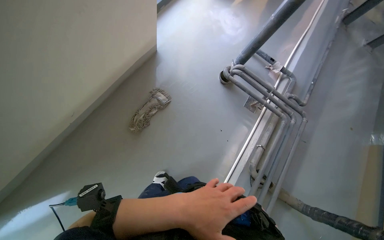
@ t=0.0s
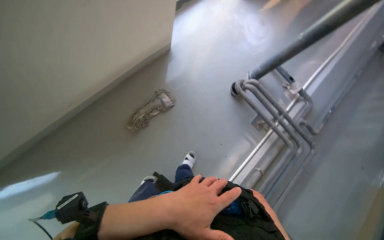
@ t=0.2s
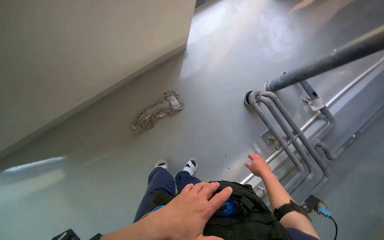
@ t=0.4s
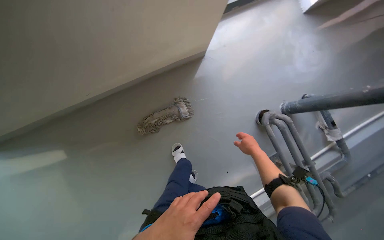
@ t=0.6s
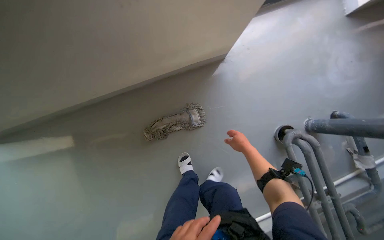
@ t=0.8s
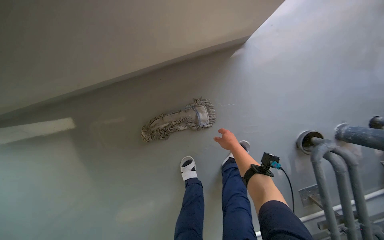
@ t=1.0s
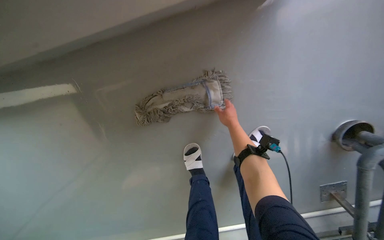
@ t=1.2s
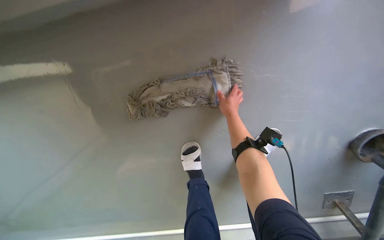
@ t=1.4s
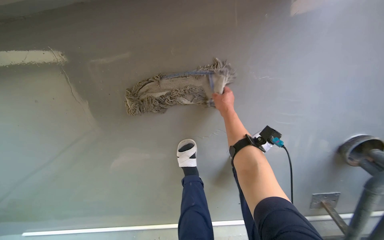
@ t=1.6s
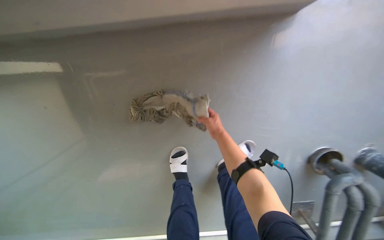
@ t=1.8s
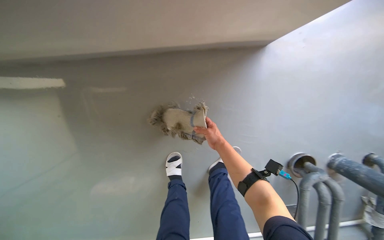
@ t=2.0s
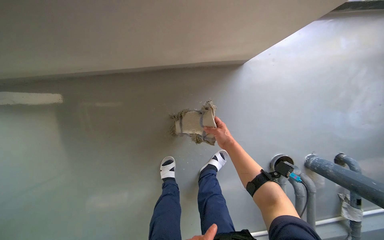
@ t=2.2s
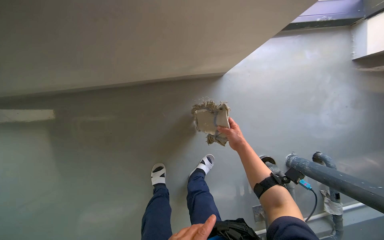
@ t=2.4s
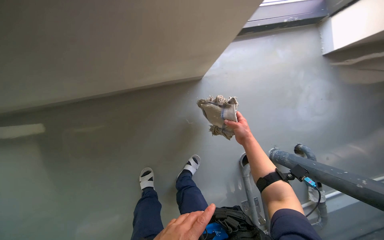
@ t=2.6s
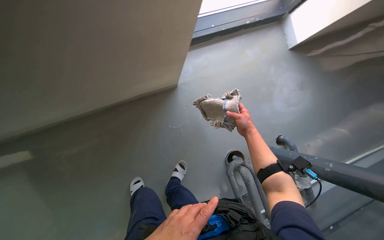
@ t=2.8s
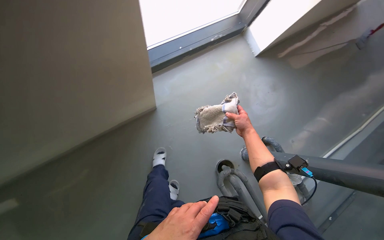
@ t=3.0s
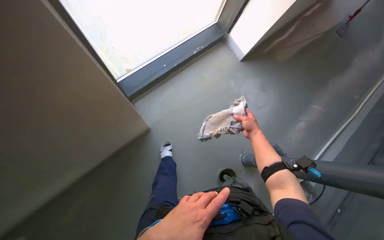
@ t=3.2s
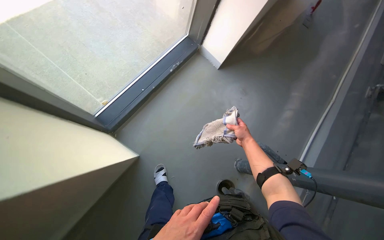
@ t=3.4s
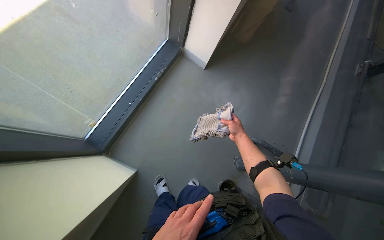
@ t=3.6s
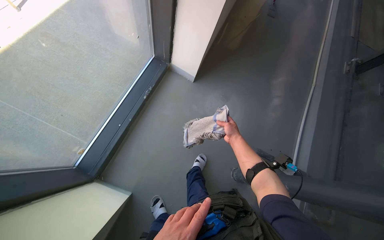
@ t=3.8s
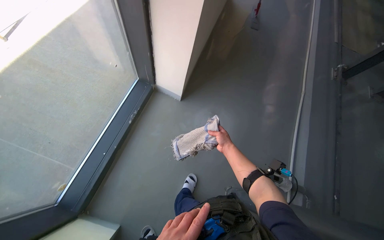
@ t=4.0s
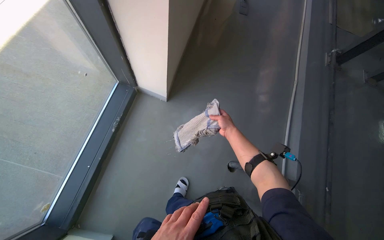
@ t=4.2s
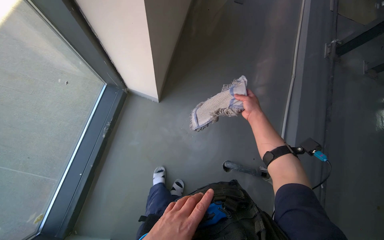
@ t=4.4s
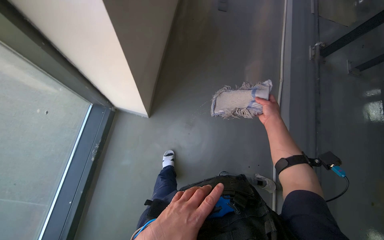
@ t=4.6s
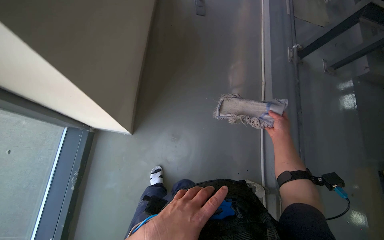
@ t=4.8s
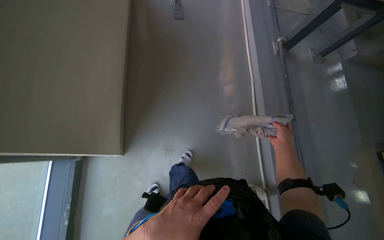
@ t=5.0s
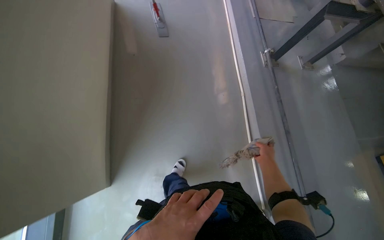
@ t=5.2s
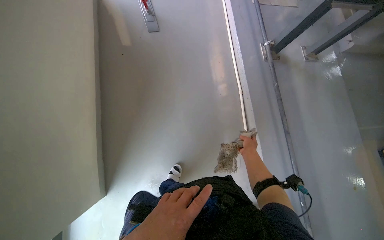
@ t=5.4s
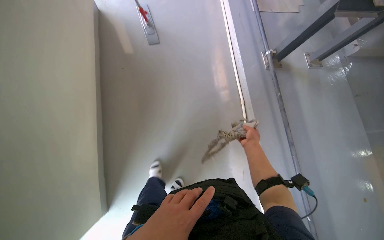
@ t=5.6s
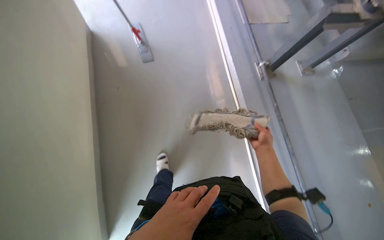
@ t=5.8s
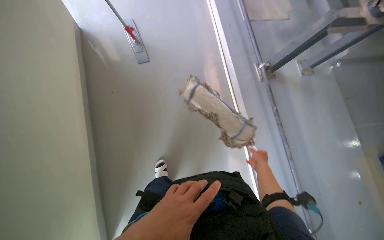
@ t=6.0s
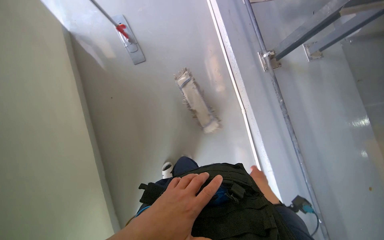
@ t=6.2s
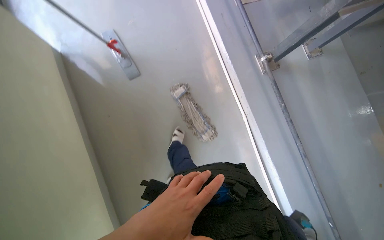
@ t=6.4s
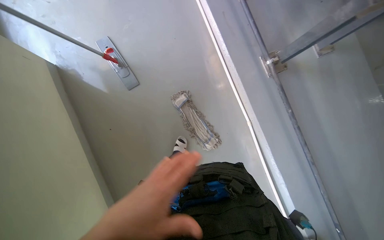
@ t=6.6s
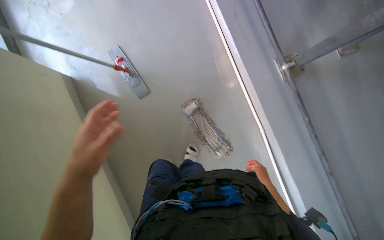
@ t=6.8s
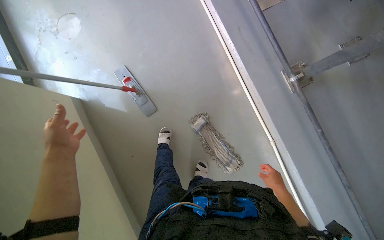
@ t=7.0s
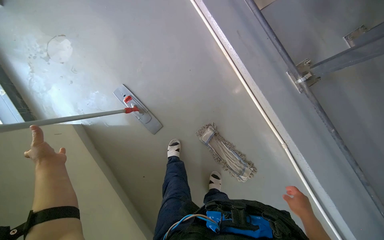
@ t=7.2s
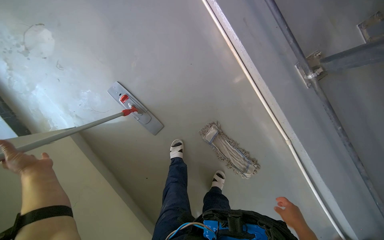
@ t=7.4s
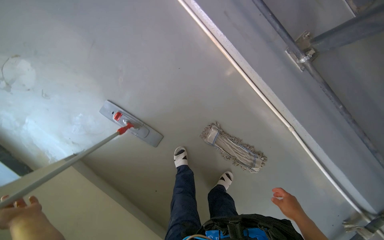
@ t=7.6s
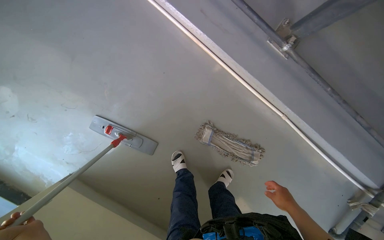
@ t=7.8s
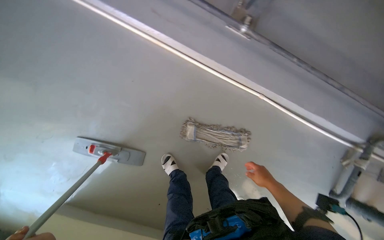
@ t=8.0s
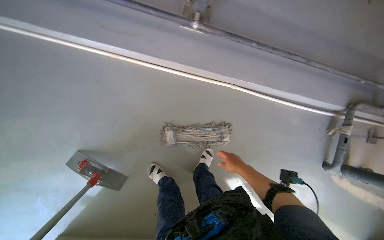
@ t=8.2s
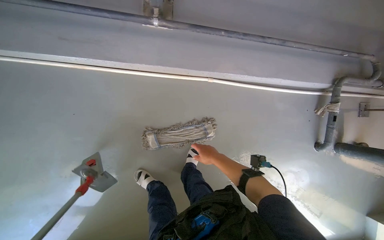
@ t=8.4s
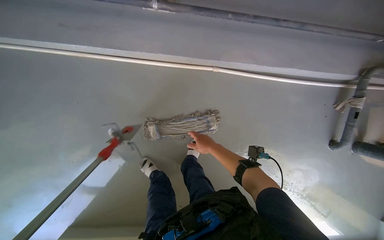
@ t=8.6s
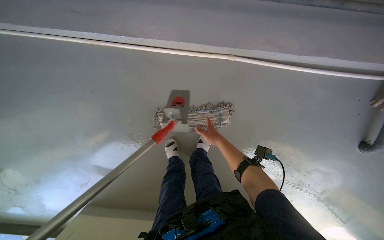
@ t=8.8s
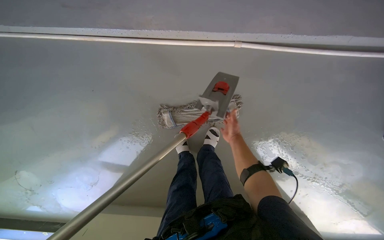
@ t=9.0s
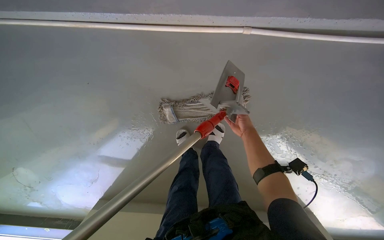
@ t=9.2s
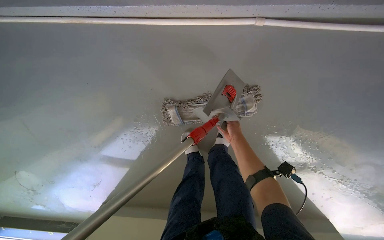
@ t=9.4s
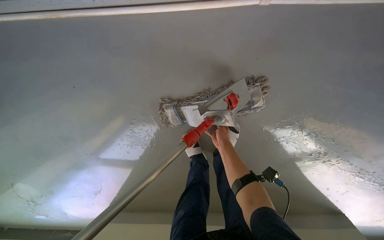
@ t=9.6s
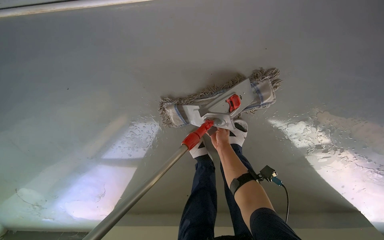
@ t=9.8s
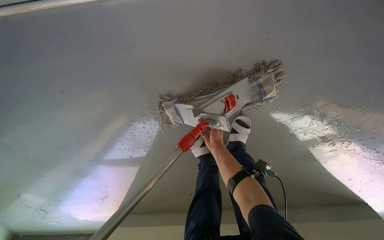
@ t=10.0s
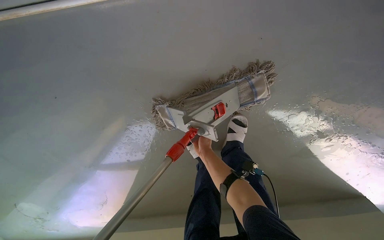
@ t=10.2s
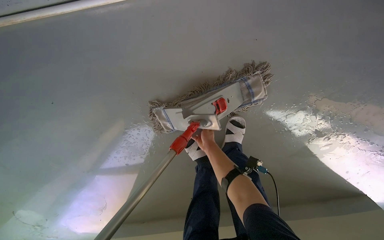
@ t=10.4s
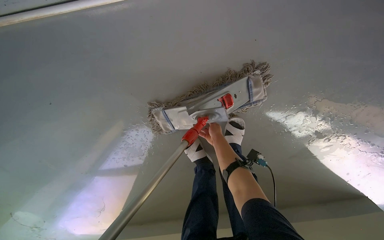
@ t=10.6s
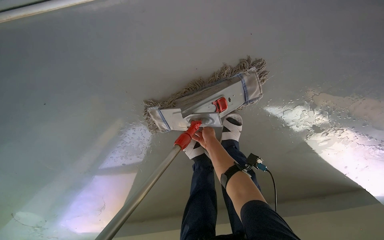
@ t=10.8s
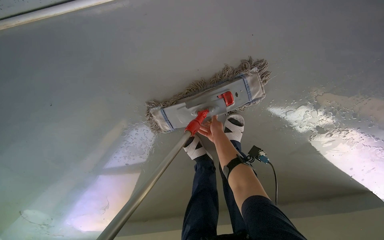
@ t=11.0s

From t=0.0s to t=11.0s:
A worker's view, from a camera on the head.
Job: preparing cleaning supplies.
The whole recording: Preparing mop head for cleaning. The worker empties the dirty water from the bucket and takes clean water and picks up the mop head, dips it into the bucket, wrings it out, and places it on the floor.
From t=0.0s to t=1.6s: The camera travels about 1 m. The head rotates some 50 degrees to the left. The view tips downward by about 30 degrees.
From t=1.6s to t=3.2s: The wearer moves approximately 80 cm. The head rotates some 35 degrees to the right. The view tilts roughly 30 degrees upward.
From t=3.2s to t=4.8s: The head travels about 90 cm. The head turns to the right by some 45 degrees.
From t=4.8s to t=6.2s: The camera travels approximately 60 cm.
From t=6.2s to t=7.8s: The camera is carried approximately 90 cm. The camera pitches downward, by about 15 degrees. The scene turns about 35 degrees counterclockwise in the picture.
From t=7.8s to t=9.4s: The camera travels approximately 50 cm. The scene rotates counterclockwise by some 35 degrees.
From t=9.4s to t=11.0s: The right hand moves to the left, approximately 10 cm.

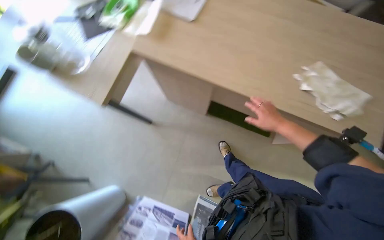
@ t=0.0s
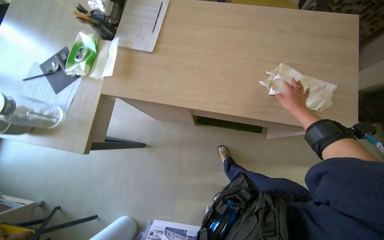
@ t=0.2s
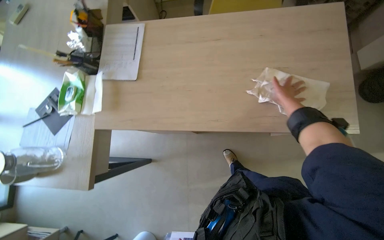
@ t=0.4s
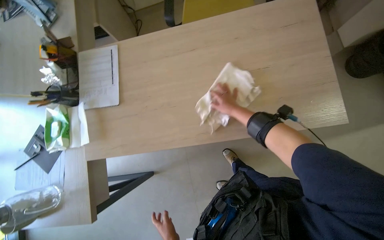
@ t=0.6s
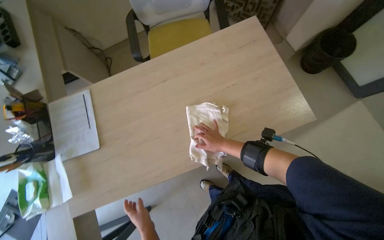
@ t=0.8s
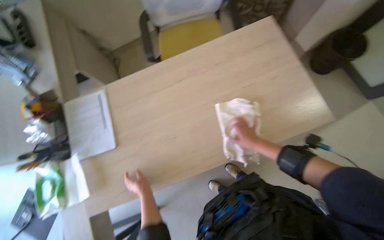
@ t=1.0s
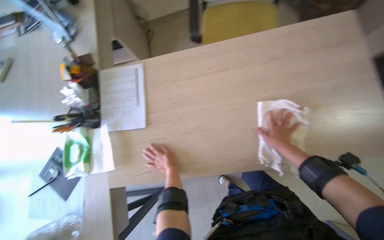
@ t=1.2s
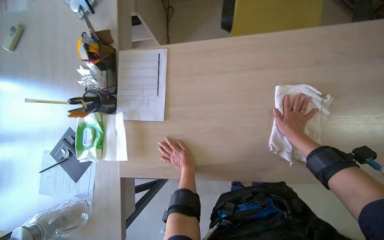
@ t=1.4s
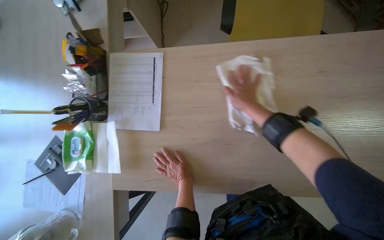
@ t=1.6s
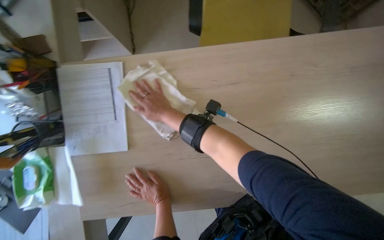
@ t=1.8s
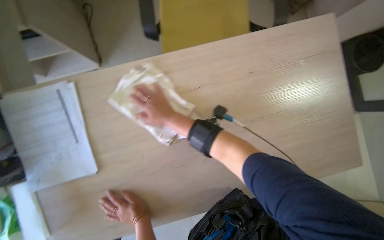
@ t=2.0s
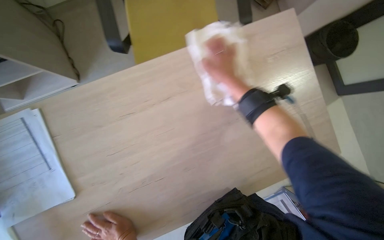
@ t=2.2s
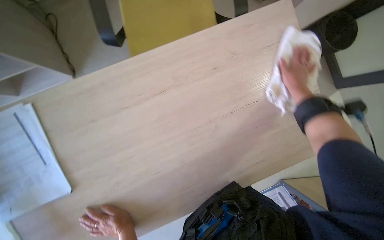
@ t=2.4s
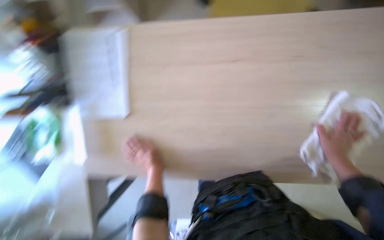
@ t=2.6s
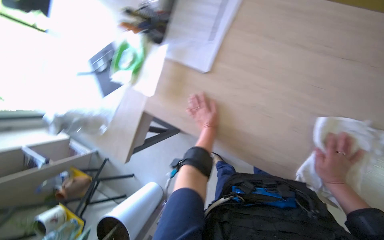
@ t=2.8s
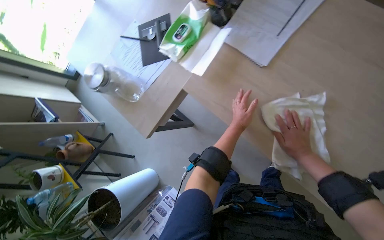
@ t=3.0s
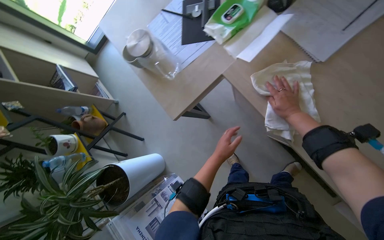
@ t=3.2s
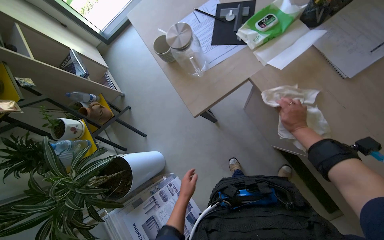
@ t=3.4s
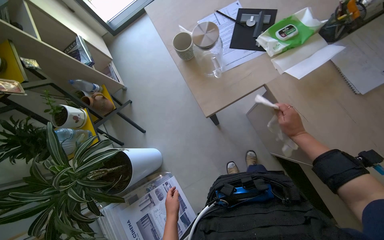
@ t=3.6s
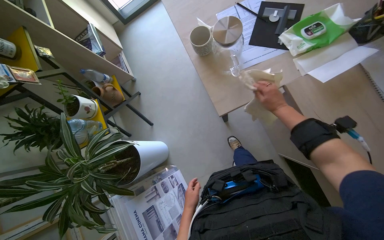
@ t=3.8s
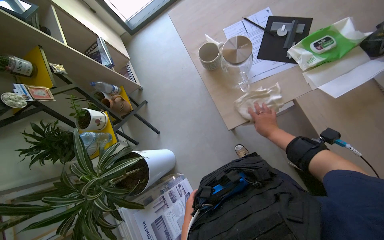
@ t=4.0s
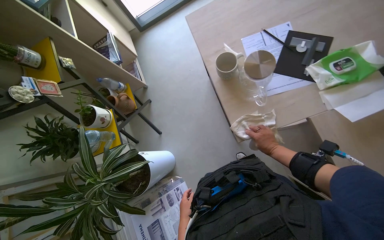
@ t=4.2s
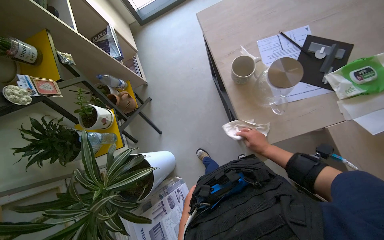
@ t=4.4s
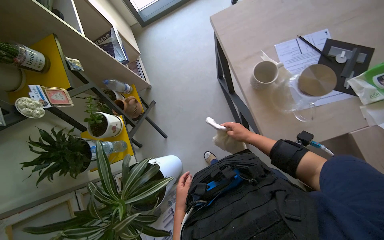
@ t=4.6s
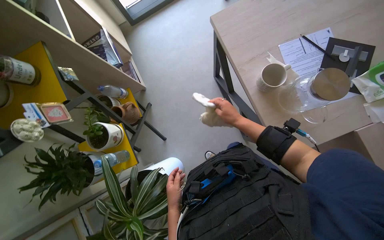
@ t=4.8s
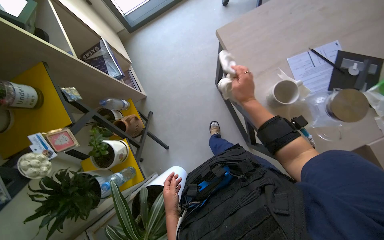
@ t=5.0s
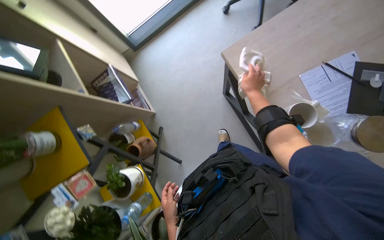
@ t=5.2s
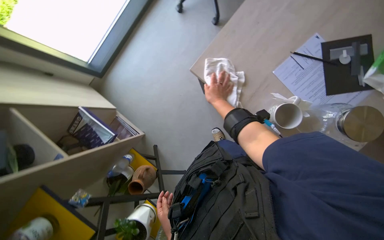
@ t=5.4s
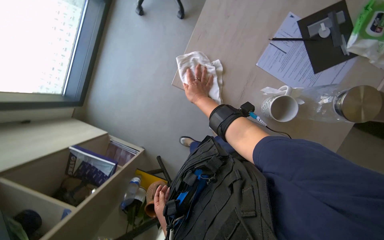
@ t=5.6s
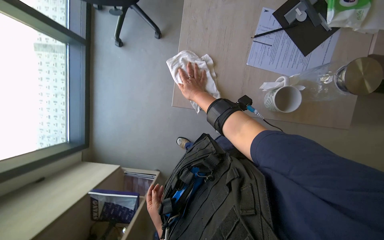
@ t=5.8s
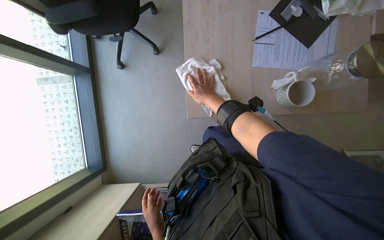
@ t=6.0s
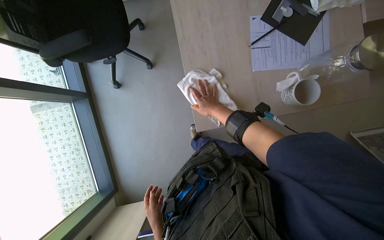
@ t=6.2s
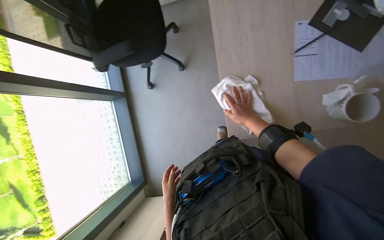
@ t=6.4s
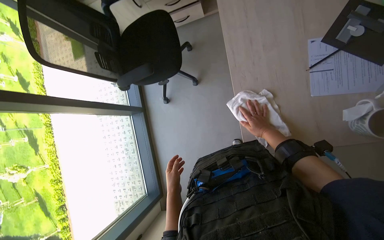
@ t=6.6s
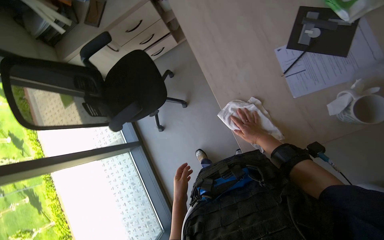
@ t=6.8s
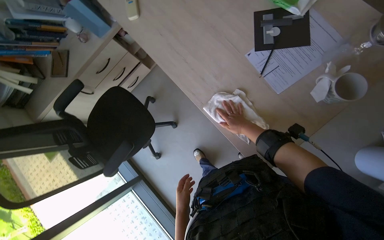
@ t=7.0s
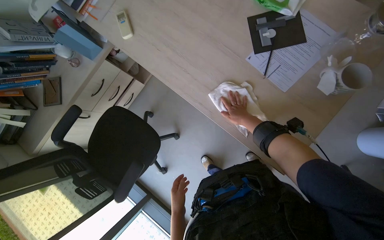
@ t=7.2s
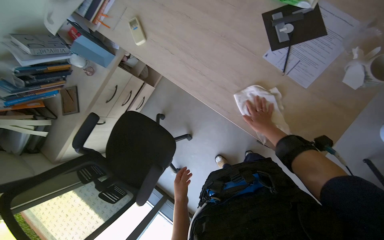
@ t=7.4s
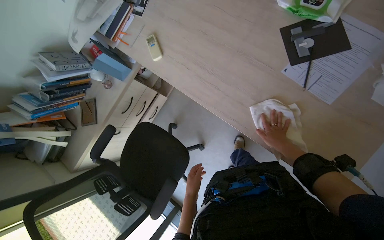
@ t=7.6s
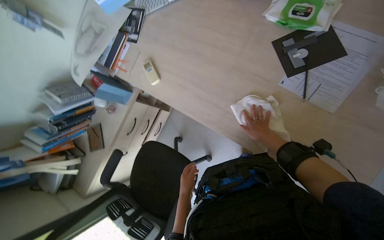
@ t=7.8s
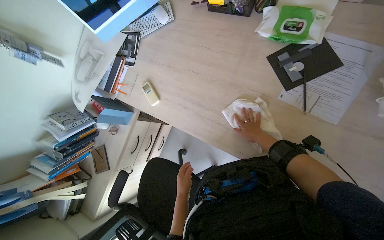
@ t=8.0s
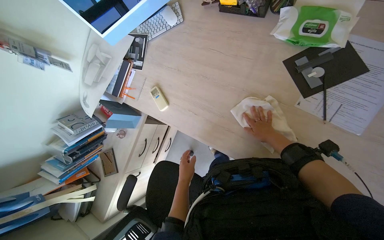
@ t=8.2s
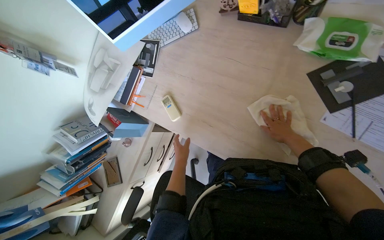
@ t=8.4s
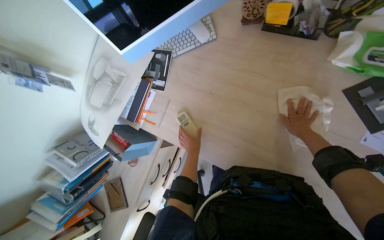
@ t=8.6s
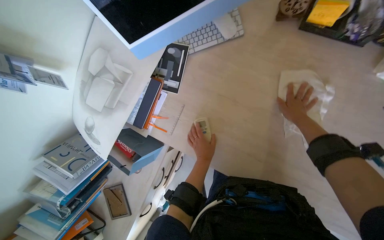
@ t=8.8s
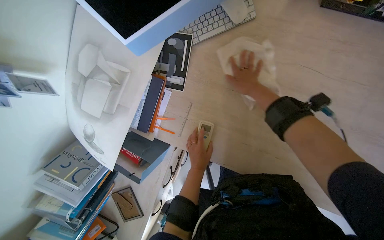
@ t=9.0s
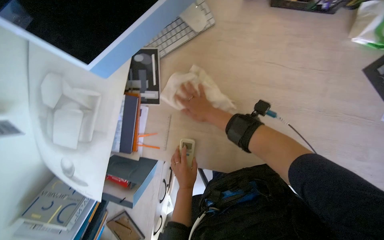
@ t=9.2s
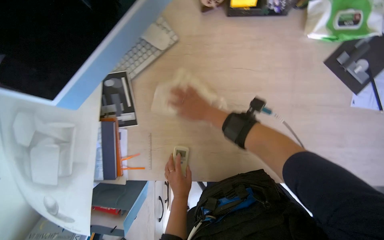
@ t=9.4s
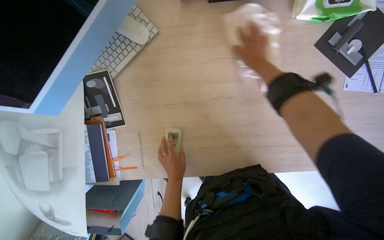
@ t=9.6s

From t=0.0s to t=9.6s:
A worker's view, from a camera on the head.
Job: wiping surfaces.
The whole recording: Wiping office desk and items. The worker wipes an office desk, moving items like a remote, picture frame, and cup.
From t=0.0s to t=1.6s: The camera travels roughly 50 cm. Everything in view rotates some 30 degrees counterclockwise.
From t=4.8s to t=6.4s: The wearer moves about 60 cm. The scene turns roughly 75 degrees counterclockwise in the picture.
From t=6.4s to t=8.0s: The wearer looks roughly 25 degrees further upward. The scene rotates counterclockwise by about 55 degrees.
From t=8.0s to t=9.6s: The camera travels approximately 50 cm. The wearer's head swings about 35 degrees to the right.
